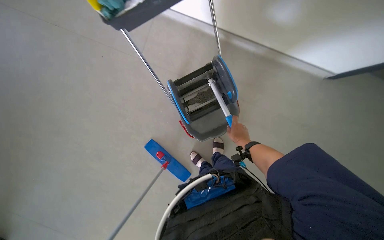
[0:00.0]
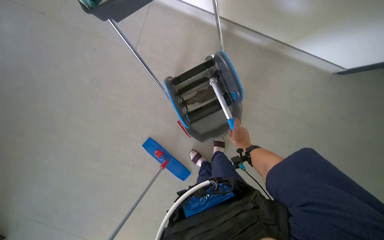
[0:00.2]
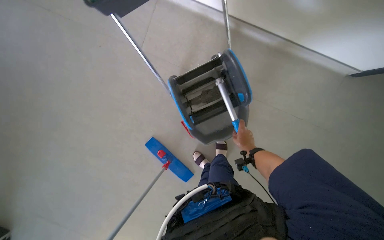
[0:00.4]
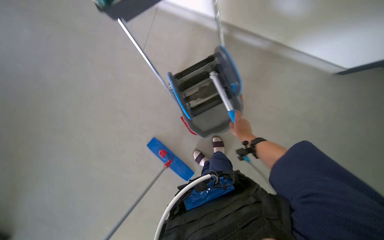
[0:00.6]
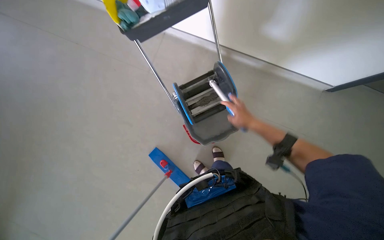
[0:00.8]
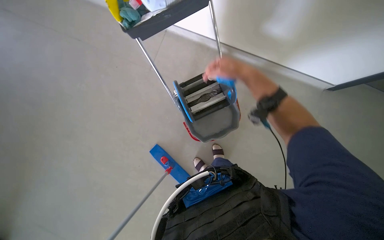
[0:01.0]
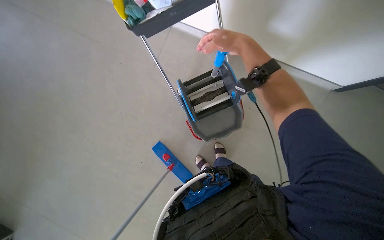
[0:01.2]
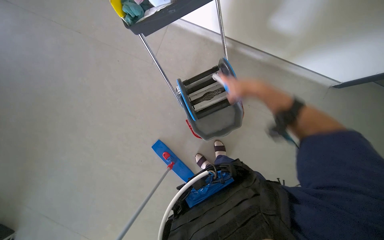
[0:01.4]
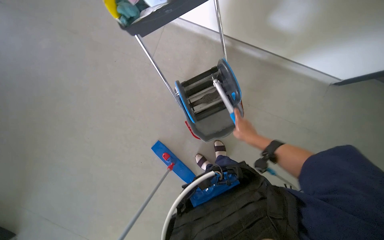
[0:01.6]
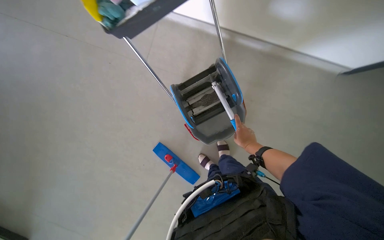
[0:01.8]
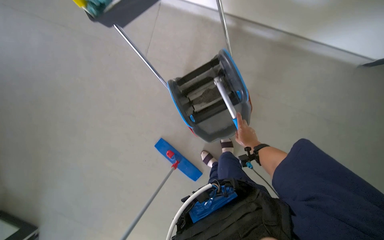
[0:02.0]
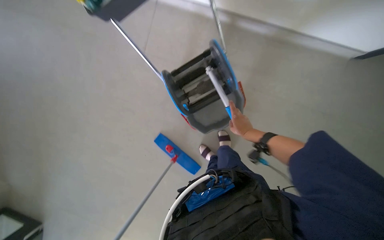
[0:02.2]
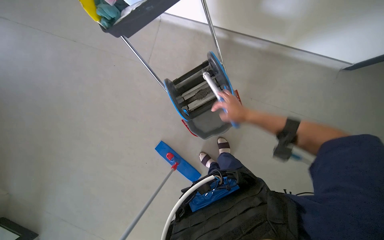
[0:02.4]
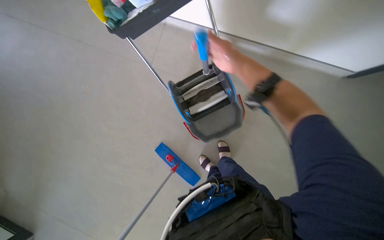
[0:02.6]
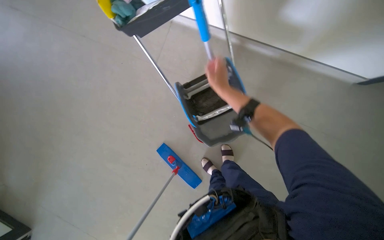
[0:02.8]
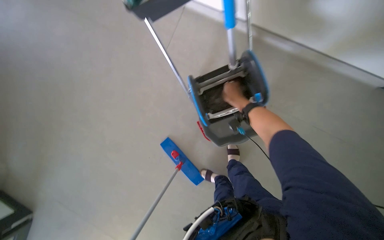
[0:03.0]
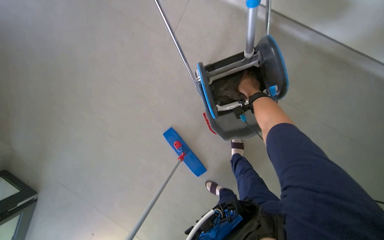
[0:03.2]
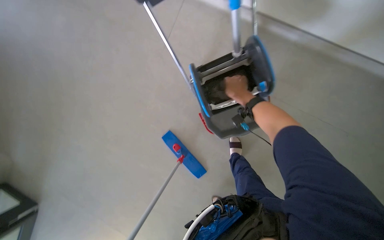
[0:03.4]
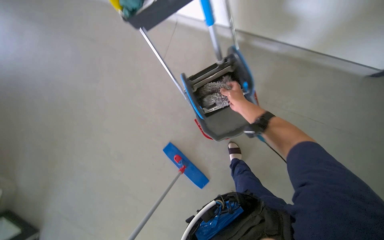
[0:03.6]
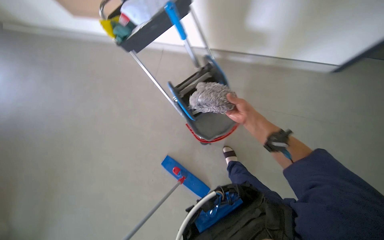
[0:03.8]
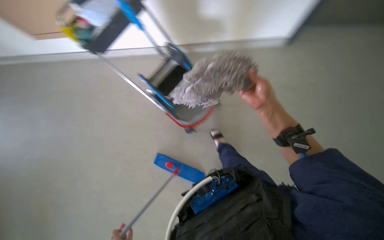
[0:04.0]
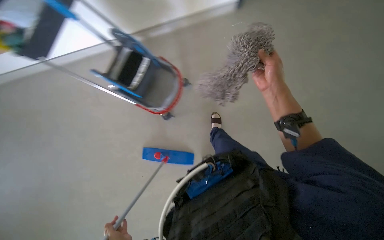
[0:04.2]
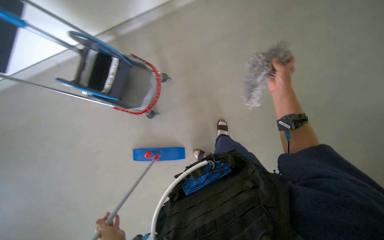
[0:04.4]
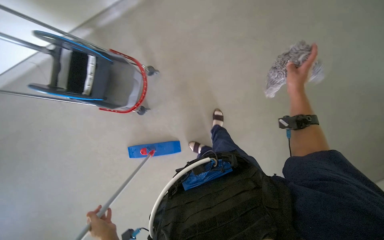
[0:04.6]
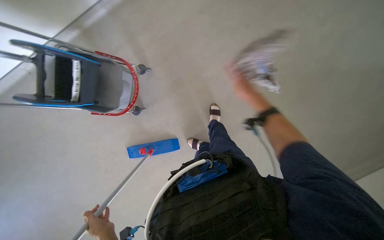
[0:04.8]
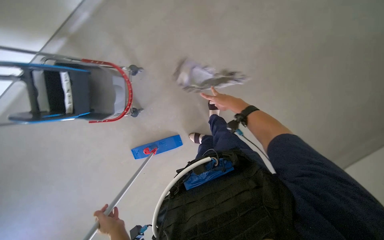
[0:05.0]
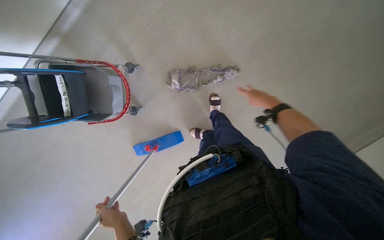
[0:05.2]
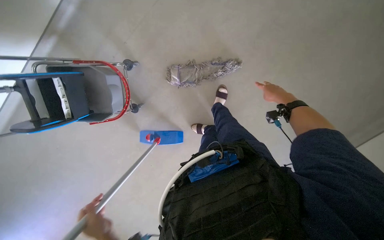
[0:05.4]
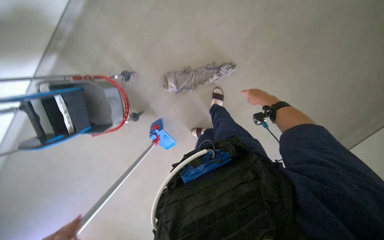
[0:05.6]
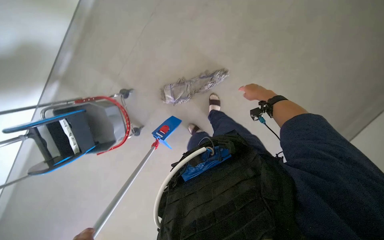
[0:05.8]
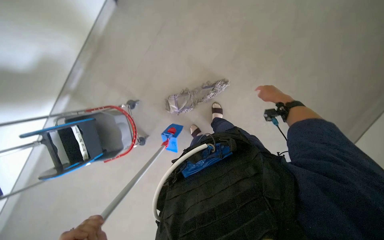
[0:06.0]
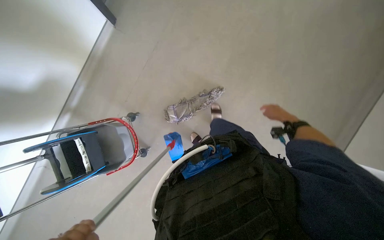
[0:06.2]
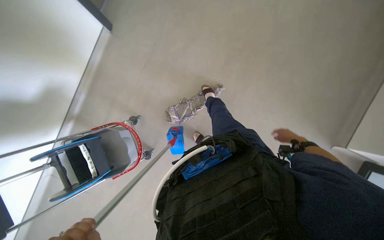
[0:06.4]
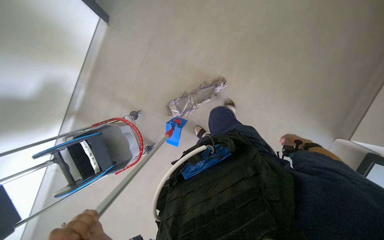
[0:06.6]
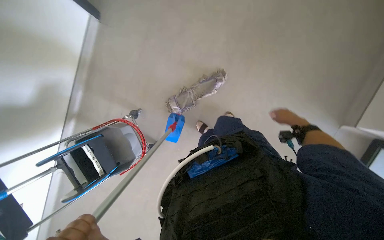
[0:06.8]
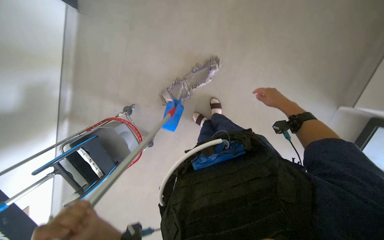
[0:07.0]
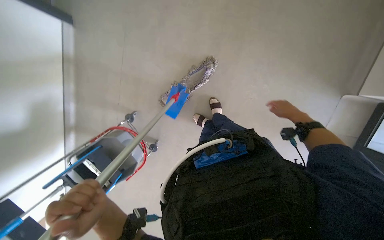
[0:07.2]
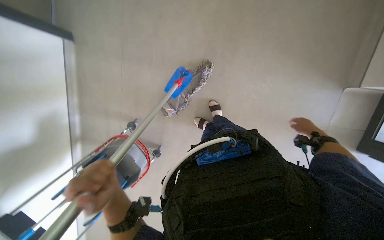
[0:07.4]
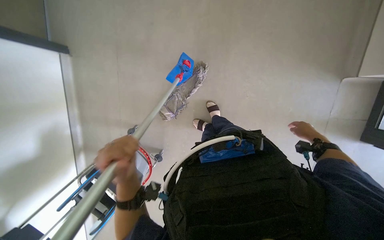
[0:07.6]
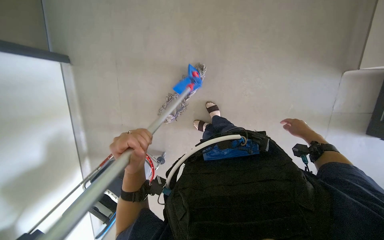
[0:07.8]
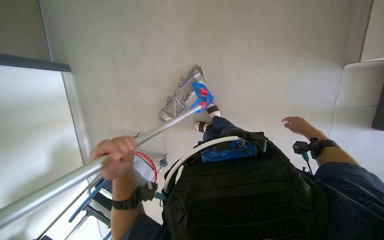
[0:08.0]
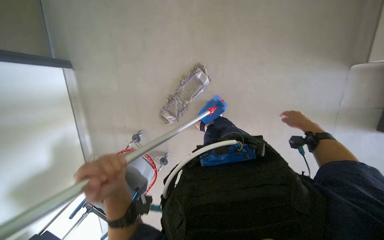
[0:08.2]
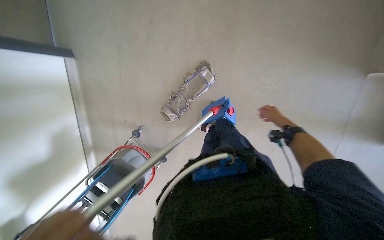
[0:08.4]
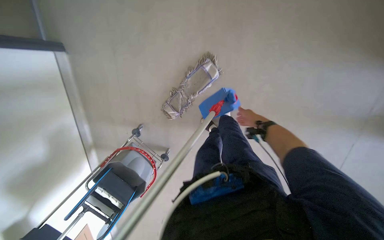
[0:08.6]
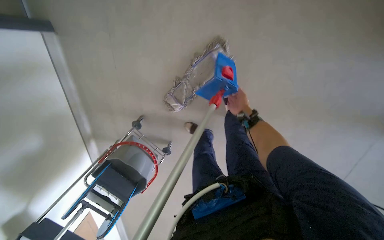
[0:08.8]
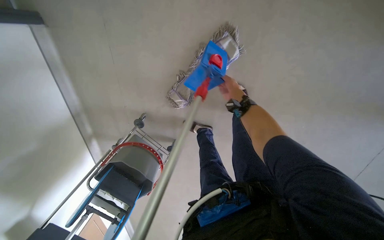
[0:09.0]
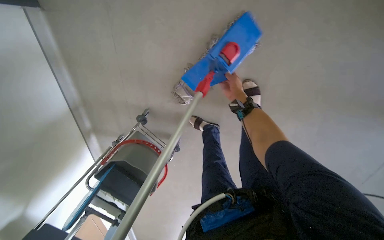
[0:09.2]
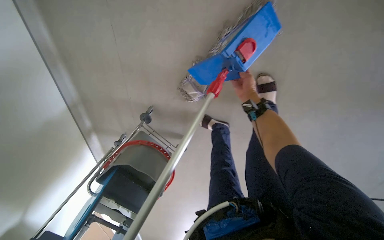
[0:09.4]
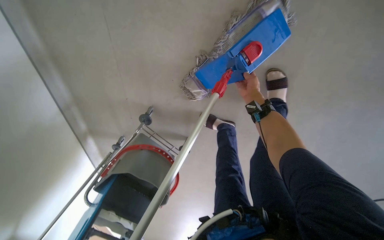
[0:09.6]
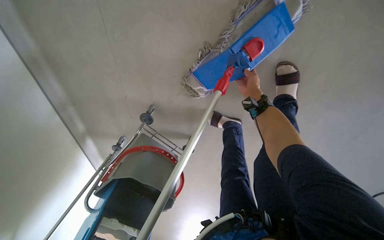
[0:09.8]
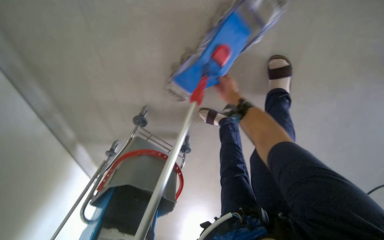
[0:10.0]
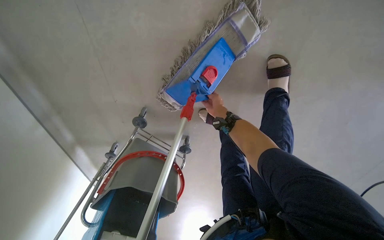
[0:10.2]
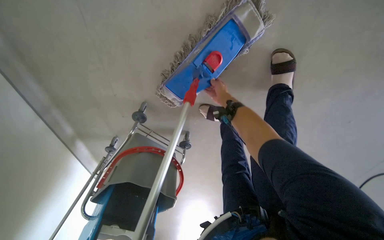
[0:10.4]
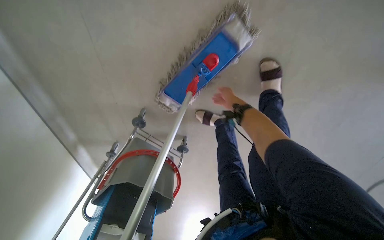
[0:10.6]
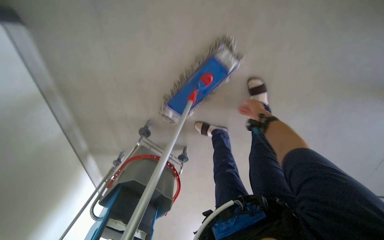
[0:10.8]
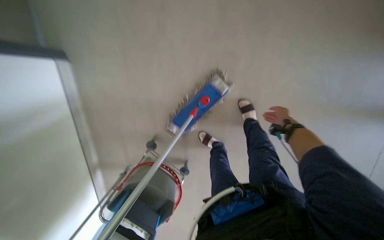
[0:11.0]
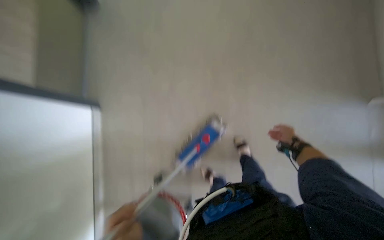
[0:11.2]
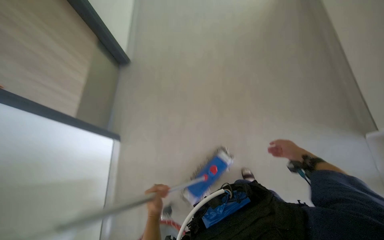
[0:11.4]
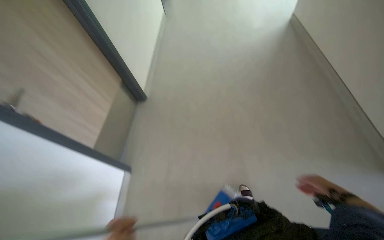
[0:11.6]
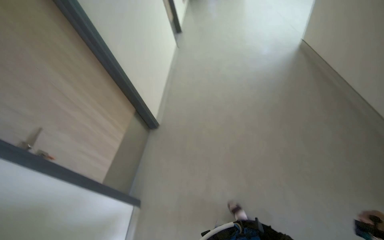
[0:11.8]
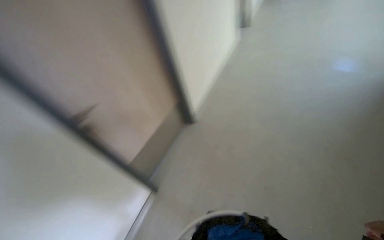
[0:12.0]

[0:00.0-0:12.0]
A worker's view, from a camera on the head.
Job: mopping floor.
The whole recording: Mopping office floor. The worker mops the office floor, periodically detaching, rinsing, and reattaching the mop head.
0:00.0 to 0:01.6: The right hand reaches about 25 cm up the picture, then returns.
0:01.6 to 0:03.0: The right hand heads up the picture, covering about 15 cm.
0:03.0 to 0:04.4: Everything in view rotates some 25 degrees counterclockwise. The right hand is displaced to the right by some 30 cm, and goes nearer to the camera and returns, roughly 25 cm each way.
0:04.4 to 0:06.0: The camera is carried some 70 cm. Everything in view rotates some 30 degrees counterclockwise.
0:06.0 to 0:07.6: The scene turns about 25 degrees counterclockwise in the picture. The right hand goes up and down the picture, about 20 cm each way, reversing 2 times.
0:07.6 to 0:09.0: The view tilts approximately 15 degrees downward. The right hand is displaced to the left and up the picture by roughly 40 cm.
0:10.4 to 0:12.0: The wearer moves approximately 80 cm. The camera sweeps to the left, by about 25 degrees. The camera pitches upward, by roughly 85 degrees.

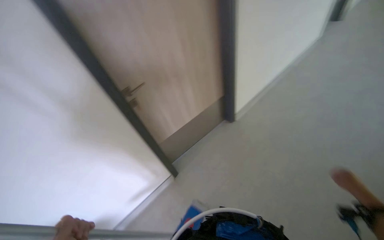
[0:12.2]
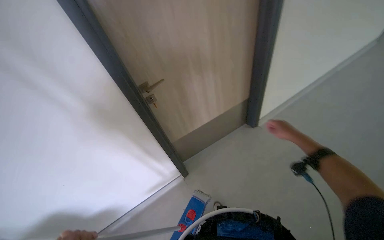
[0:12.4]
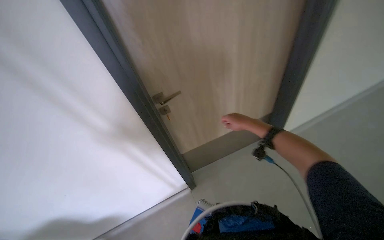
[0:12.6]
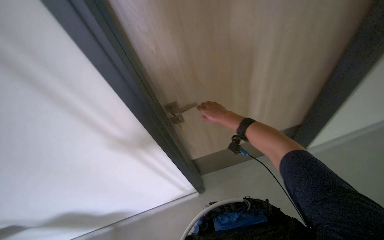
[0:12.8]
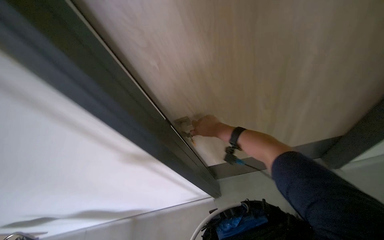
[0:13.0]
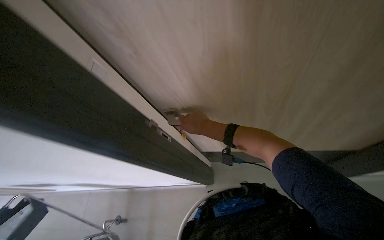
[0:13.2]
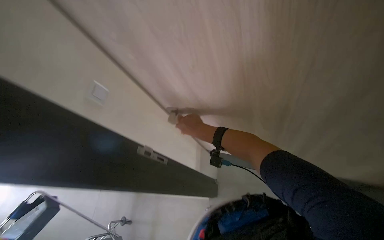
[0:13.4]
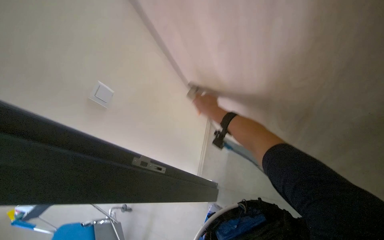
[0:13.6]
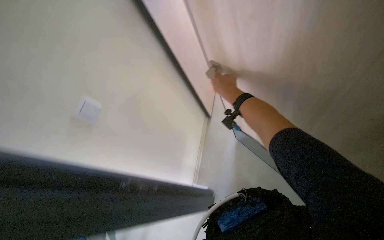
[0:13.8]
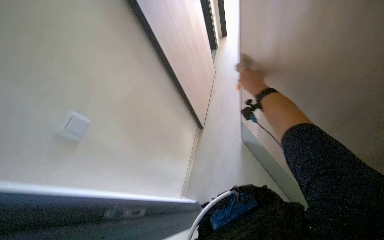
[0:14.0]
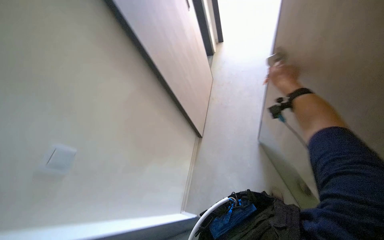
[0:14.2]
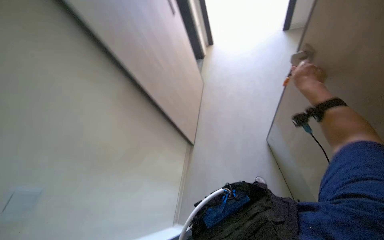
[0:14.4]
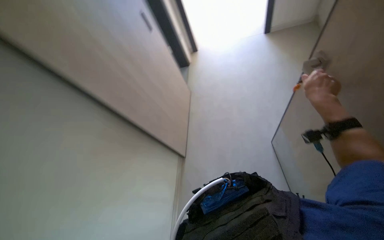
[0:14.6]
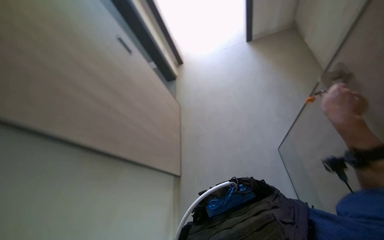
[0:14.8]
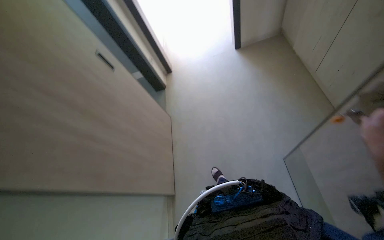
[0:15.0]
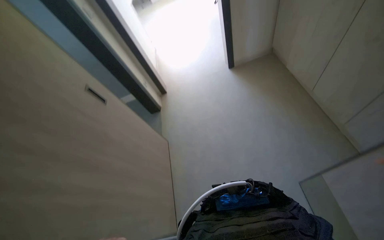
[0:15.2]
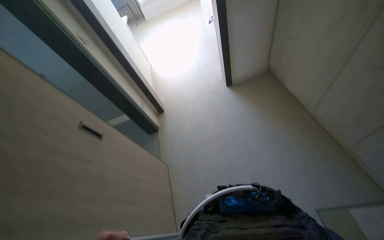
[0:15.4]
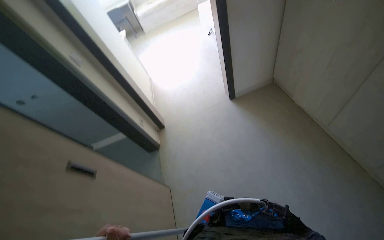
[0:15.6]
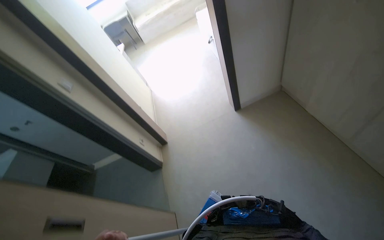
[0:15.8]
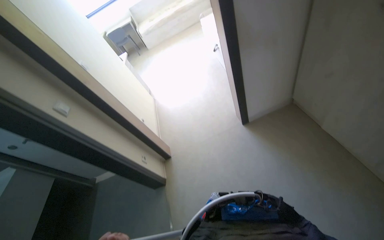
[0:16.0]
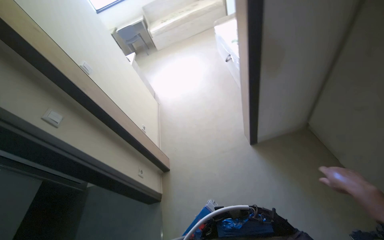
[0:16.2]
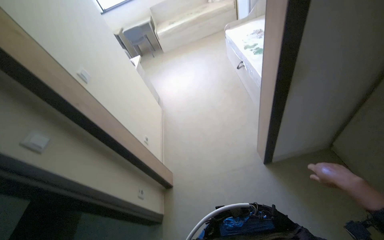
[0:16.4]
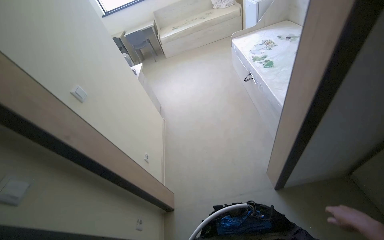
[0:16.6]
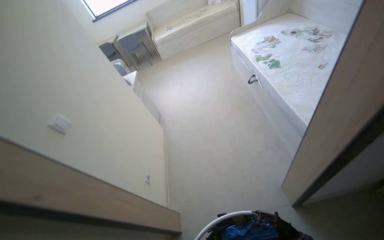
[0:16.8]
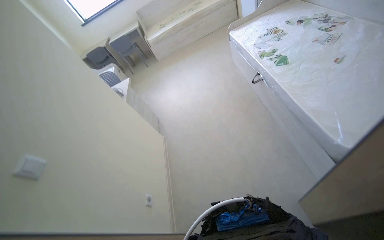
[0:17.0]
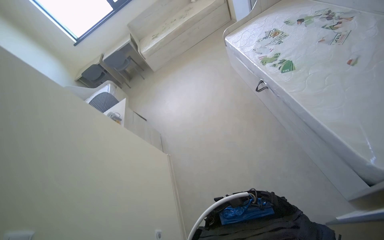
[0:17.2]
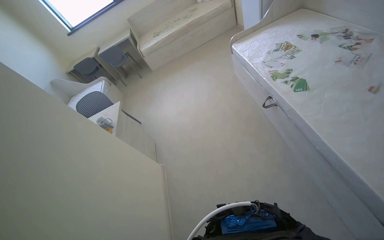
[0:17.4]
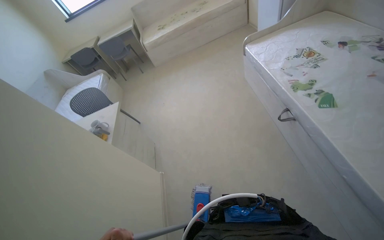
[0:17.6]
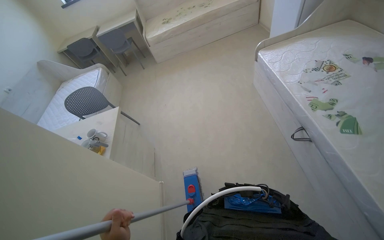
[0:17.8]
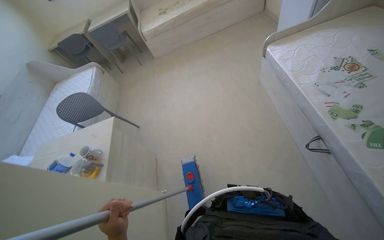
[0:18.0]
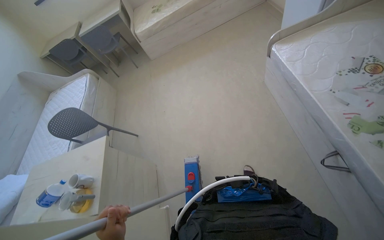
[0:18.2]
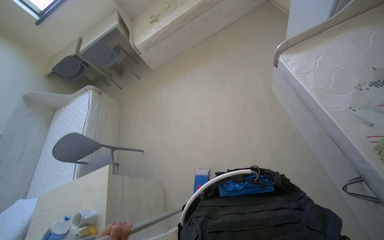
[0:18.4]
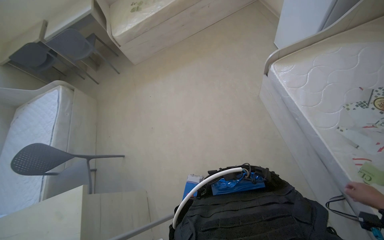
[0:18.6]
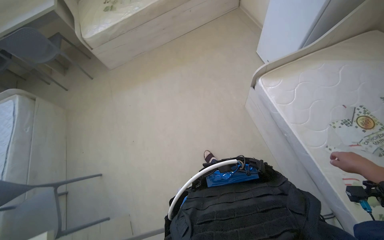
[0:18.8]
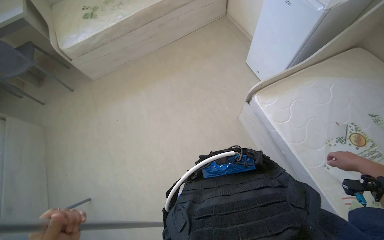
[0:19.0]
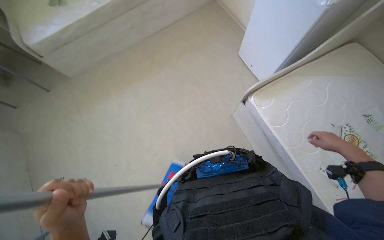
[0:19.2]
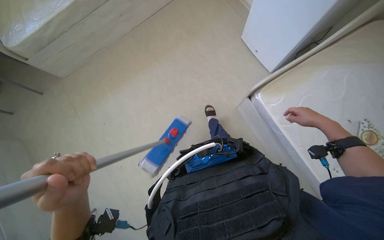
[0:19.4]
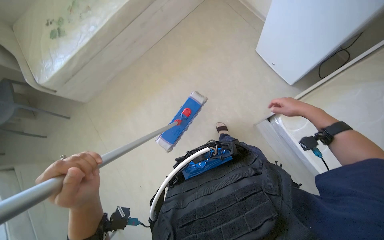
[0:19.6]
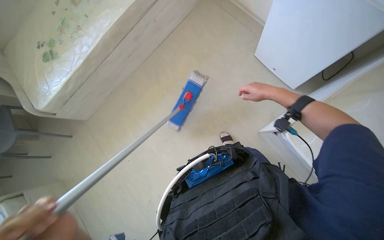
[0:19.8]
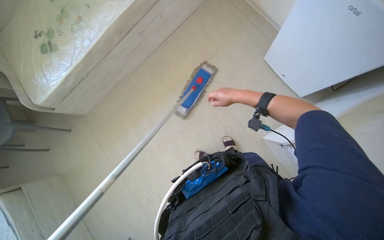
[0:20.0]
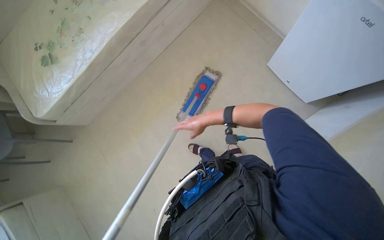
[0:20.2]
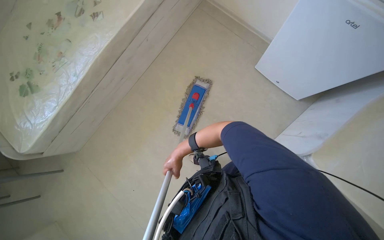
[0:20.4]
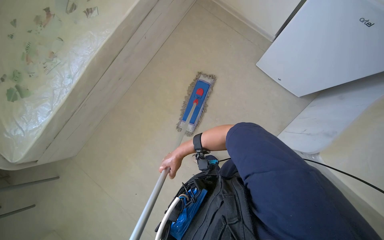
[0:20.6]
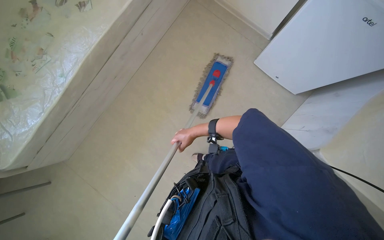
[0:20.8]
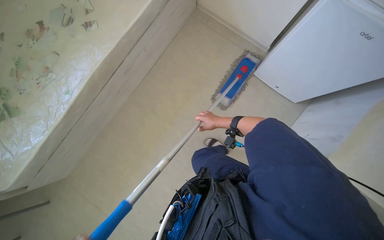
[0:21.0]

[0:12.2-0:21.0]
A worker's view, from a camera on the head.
Job: mopping floor.
The whole recording: Mopping office floor. The worker mops the office floor, periodically detaching, rinsing, and reattaching the mop head.
0:12.2 to 0:13.6: The head turns to the left by roughly 20 degrees.
0:15.2 to 0:16.6: The camera travels about 40 cm. The view tilts roughly 20 degrees upward.
0:16.6 to 0:18.0: The wearer moves about 1.5 m.
0:18.0 to 0:19.6: The camera travels approximately 1 m. The wearer looks about 25 degrees further to the right. The camera pitches downward, by roughly 20 degrees.
0:19.6 to 0:21.0: The camera travels approximately 60 cm. The wearer looks roughly 20 degrees further to the right.
